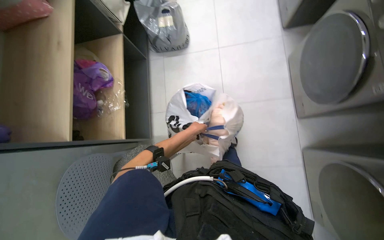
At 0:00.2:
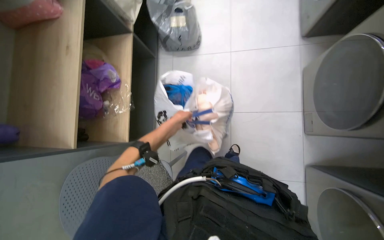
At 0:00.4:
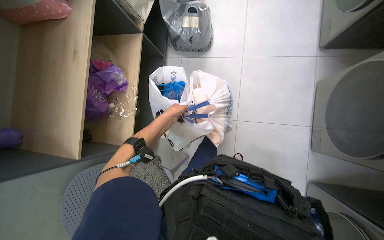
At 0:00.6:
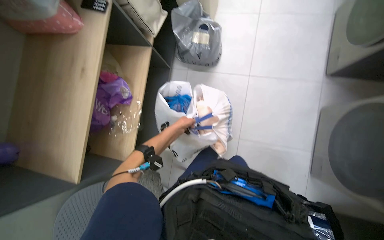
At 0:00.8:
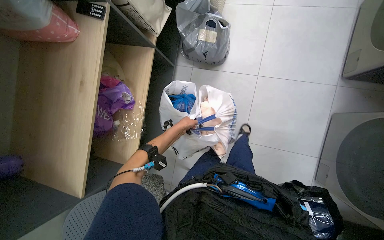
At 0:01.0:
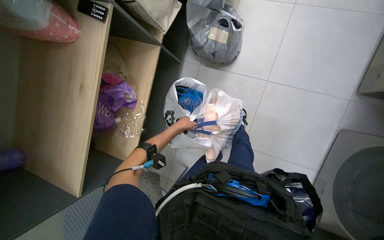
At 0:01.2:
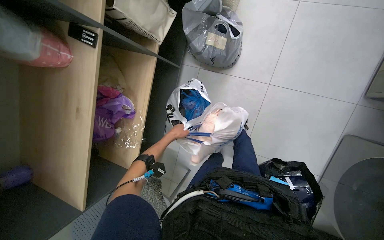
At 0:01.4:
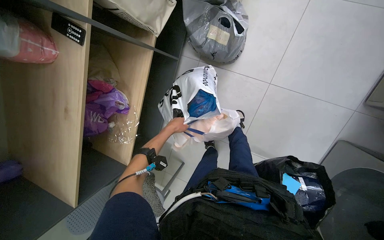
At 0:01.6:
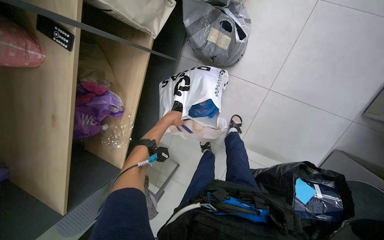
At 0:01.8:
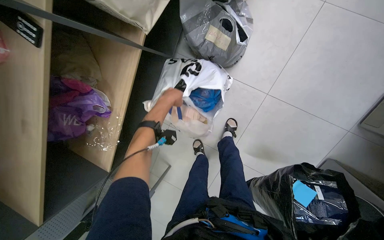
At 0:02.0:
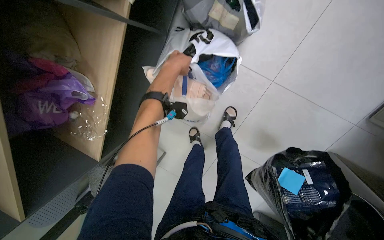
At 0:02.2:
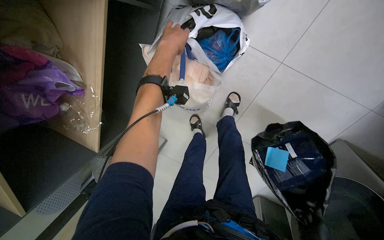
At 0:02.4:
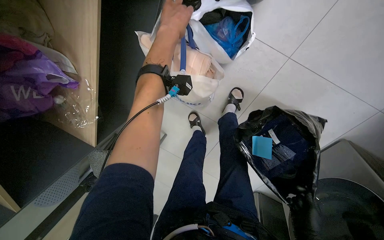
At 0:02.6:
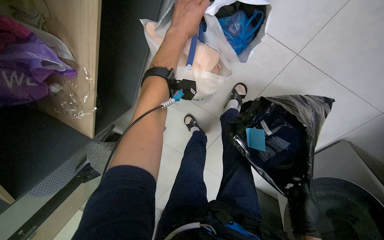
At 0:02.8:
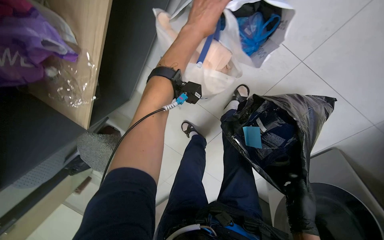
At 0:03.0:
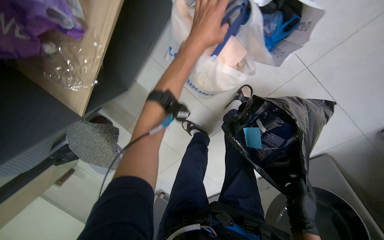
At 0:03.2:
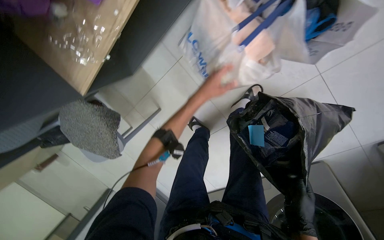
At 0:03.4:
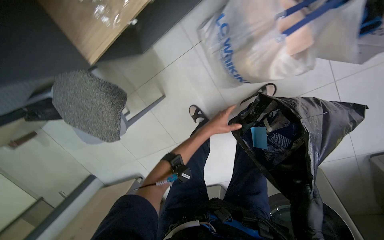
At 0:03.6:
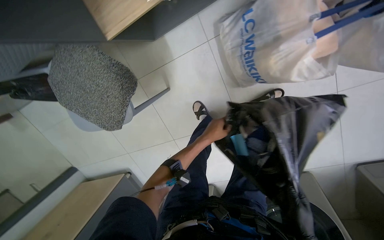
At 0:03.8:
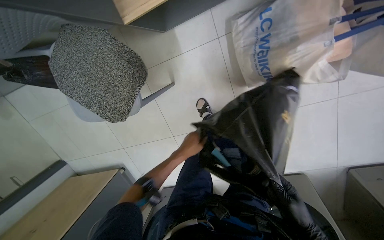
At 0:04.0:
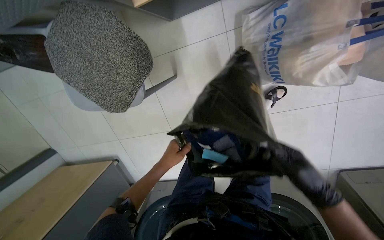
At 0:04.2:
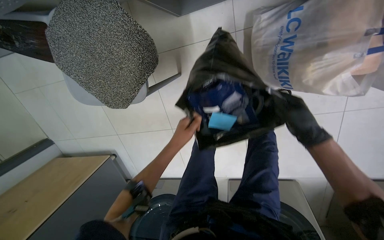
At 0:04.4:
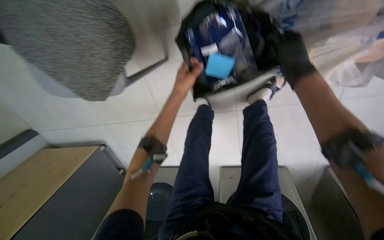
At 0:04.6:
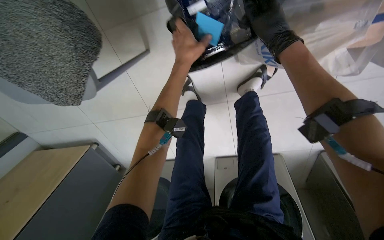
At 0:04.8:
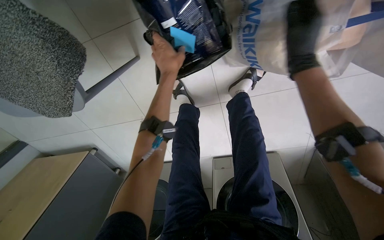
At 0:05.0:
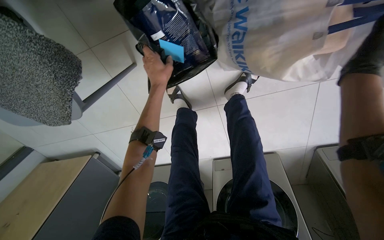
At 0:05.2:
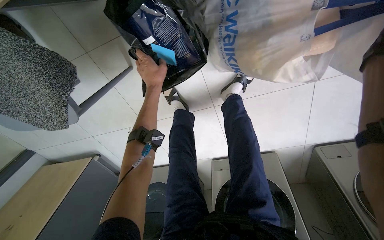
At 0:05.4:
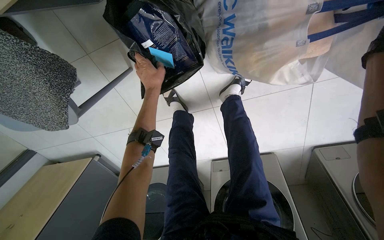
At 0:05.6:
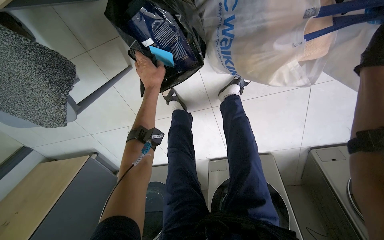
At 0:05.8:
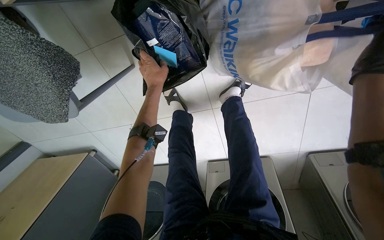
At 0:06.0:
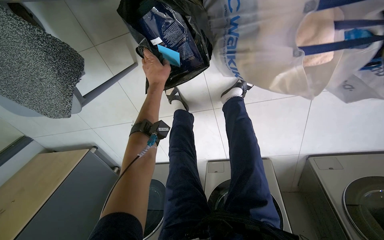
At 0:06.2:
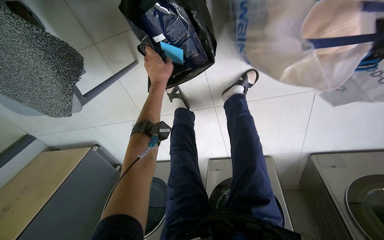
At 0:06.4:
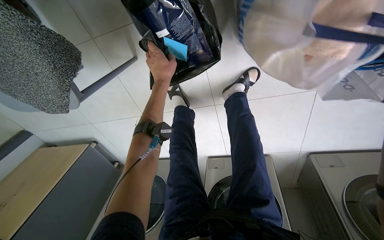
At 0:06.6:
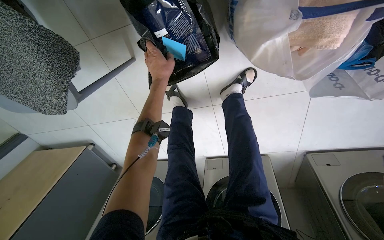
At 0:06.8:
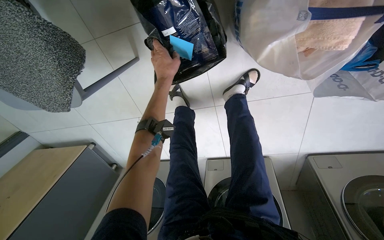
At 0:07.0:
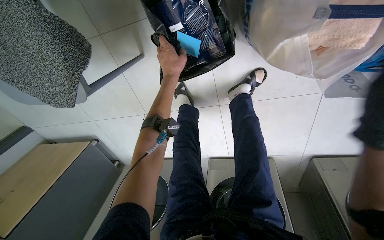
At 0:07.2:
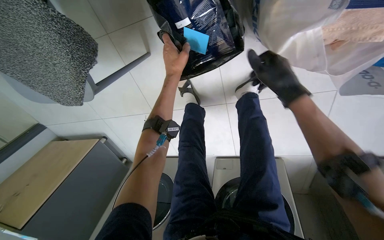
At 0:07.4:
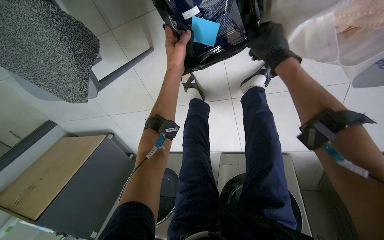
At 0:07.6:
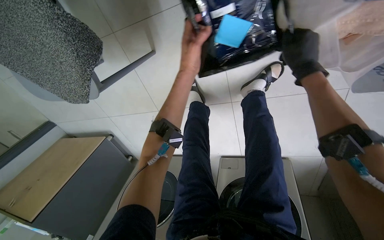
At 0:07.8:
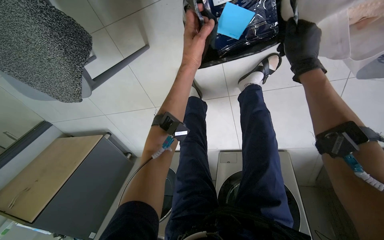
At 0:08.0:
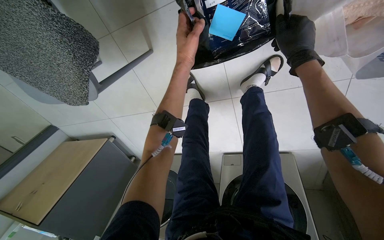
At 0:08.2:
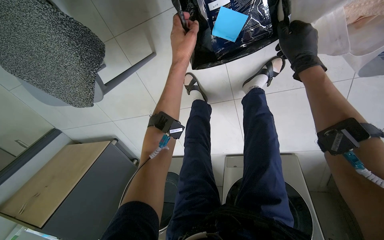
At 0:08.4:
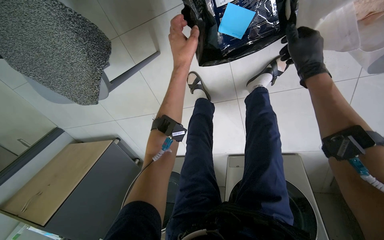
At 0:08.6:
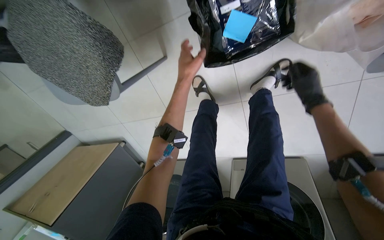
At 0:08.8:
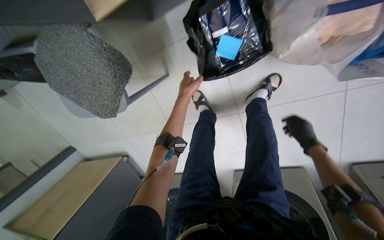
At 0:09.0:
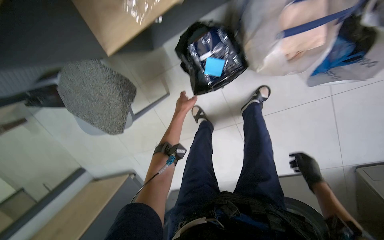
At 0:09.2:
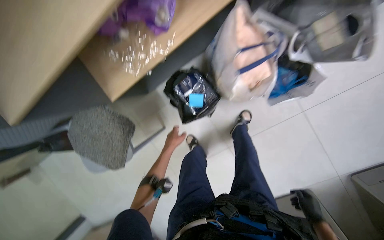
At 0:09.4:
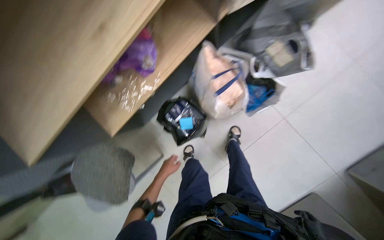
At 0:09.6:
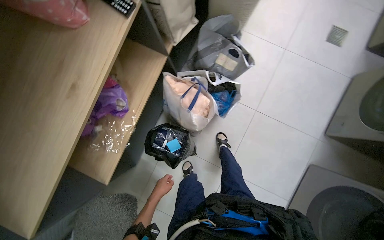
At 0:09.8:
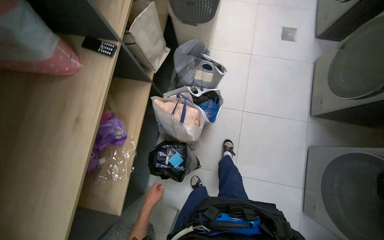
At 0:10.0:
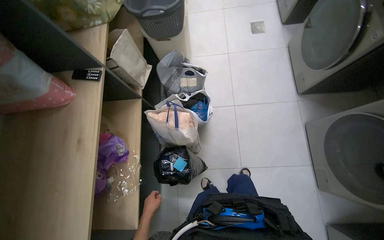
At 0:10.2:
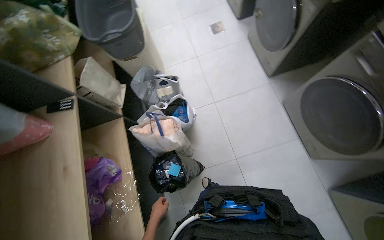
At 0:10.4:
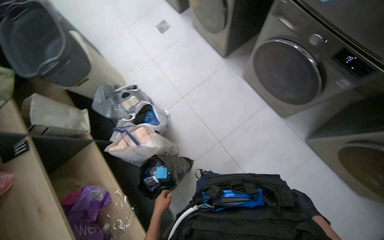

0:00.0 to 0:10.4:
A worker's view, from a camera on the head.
Job: organizing items.
The whole recording: Sorting items into bags. The worker sorts various items and places them into different bags.
0:00.0 to 0:01.4: The wearer moves approximately 70 cm. The view tips downward by roughly 15 degrees.
0:01.4 to 0:03.0: The camera pitches downward, by roughly 25 degrees. The left hand shifts roughly 25 cm up the picture.
0:03.0 to 0:04.4: The camera is carried approximately 50 cm. The camera sweeps to the right, by roughly 20 degrees. Everything in view rotates some 30 degrees clockwise.
0:04.4 to 0:06.0: The left hand is displaced up the picture by approximately 15 cm.
0:07.4 to 0:09.0: The view tilts approximately 20 degrees upward. The left hand moves down the picture, roughly 10 cm. Meanwhile the right hand shifts roughly 40 cm down the picture and to the right.
0:09.0 to 0:10.4: The wearer moves roughly 60 cm. The head rotates some 100 degrees to the right. The camera pitches upward, by about 50 degrees.

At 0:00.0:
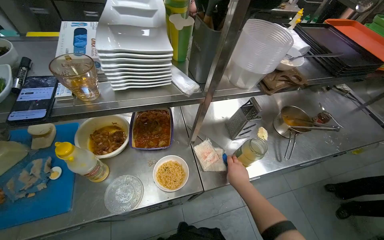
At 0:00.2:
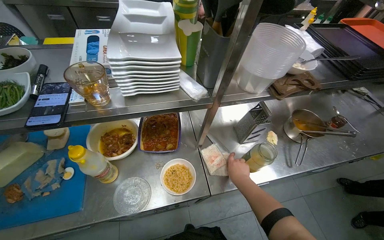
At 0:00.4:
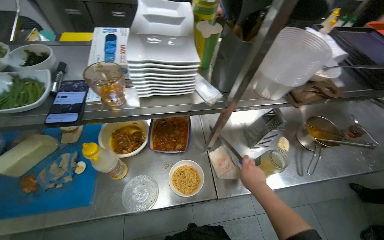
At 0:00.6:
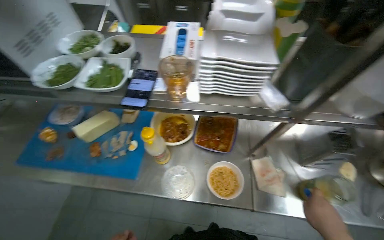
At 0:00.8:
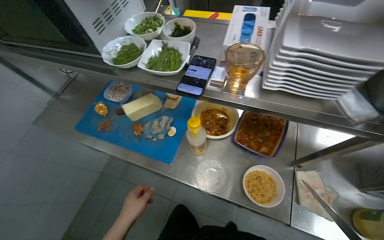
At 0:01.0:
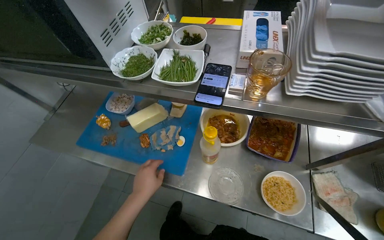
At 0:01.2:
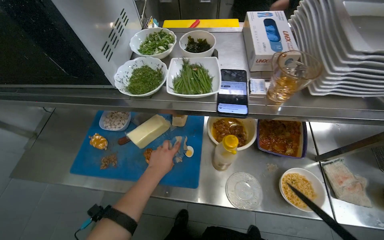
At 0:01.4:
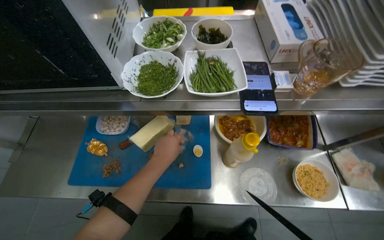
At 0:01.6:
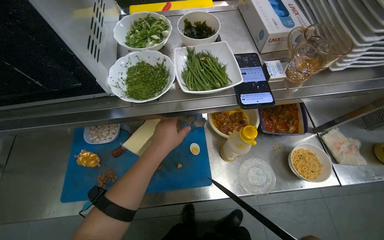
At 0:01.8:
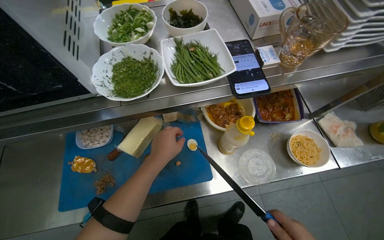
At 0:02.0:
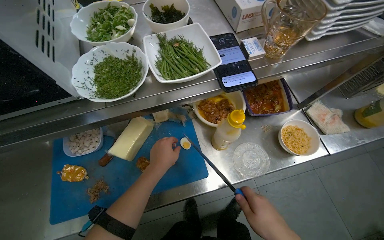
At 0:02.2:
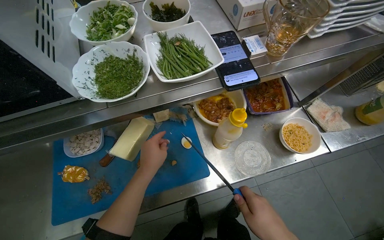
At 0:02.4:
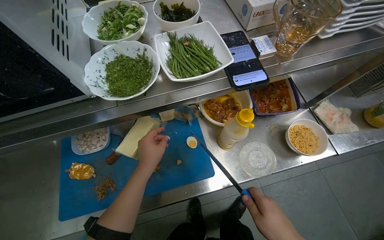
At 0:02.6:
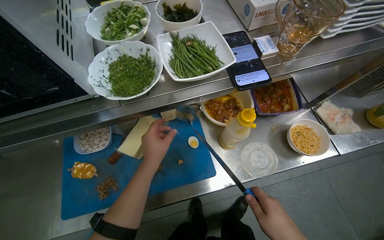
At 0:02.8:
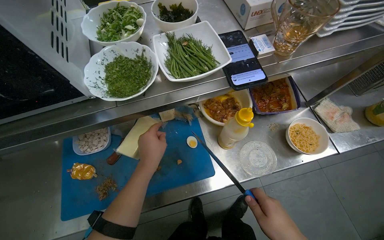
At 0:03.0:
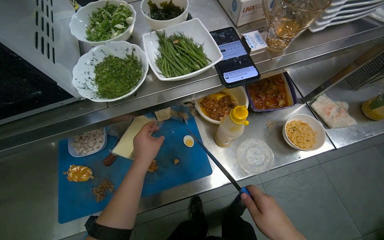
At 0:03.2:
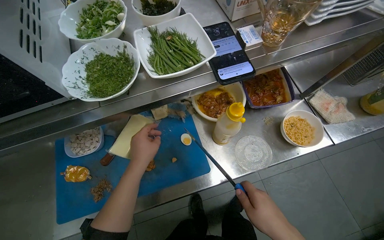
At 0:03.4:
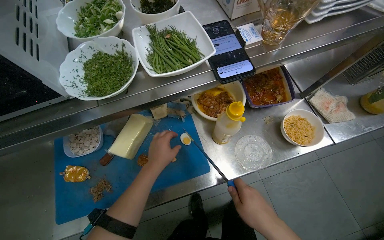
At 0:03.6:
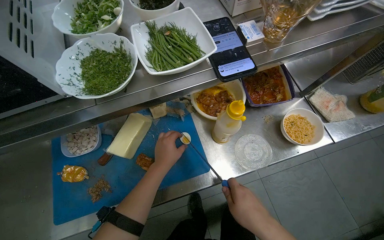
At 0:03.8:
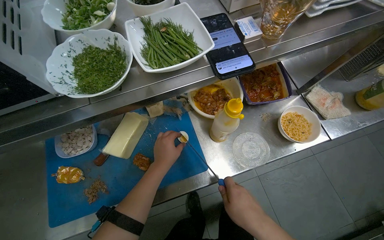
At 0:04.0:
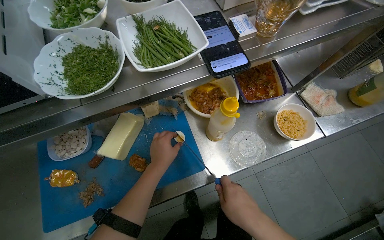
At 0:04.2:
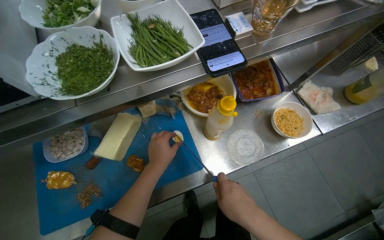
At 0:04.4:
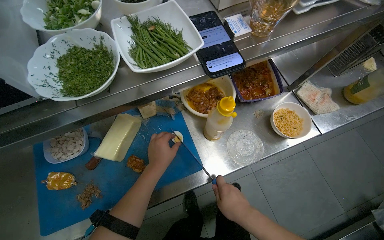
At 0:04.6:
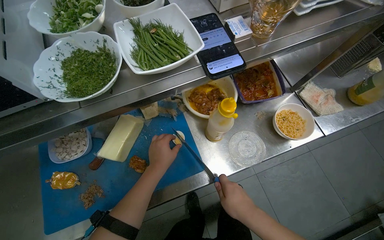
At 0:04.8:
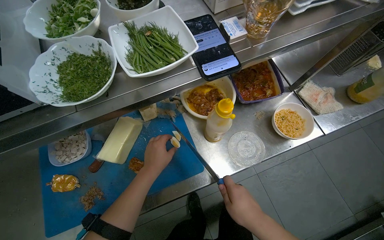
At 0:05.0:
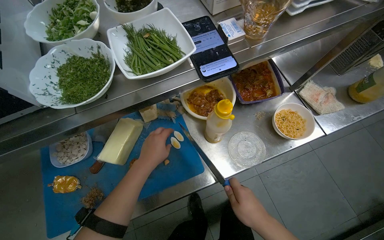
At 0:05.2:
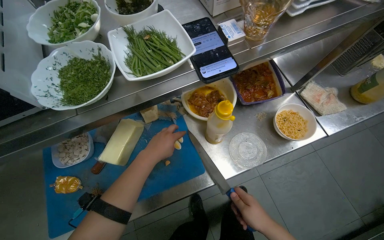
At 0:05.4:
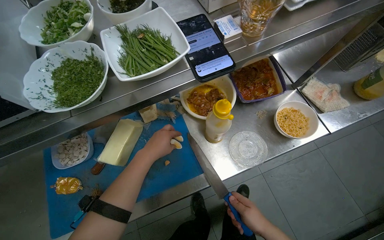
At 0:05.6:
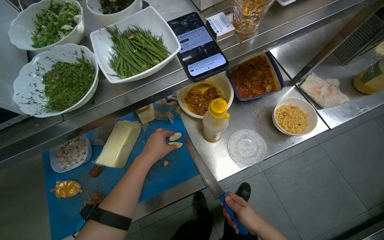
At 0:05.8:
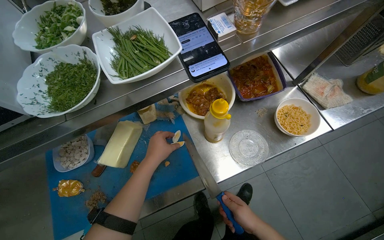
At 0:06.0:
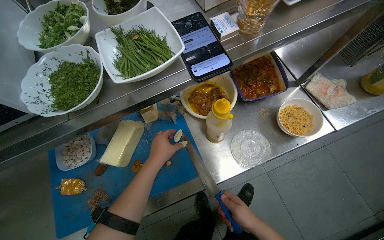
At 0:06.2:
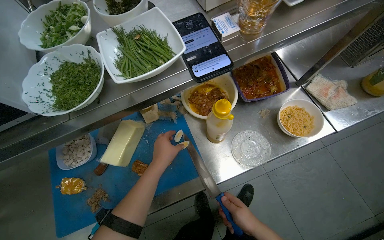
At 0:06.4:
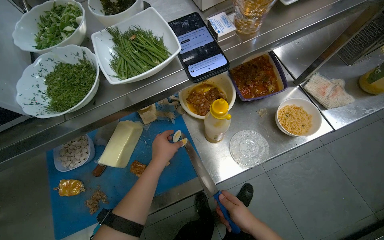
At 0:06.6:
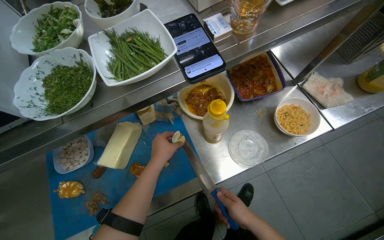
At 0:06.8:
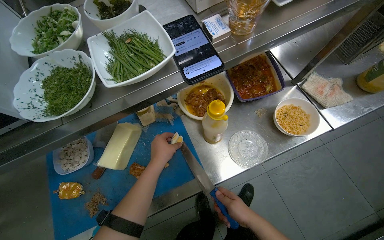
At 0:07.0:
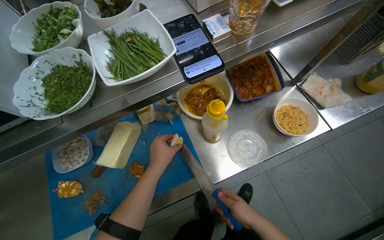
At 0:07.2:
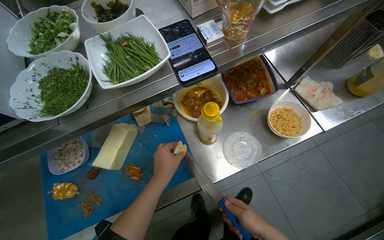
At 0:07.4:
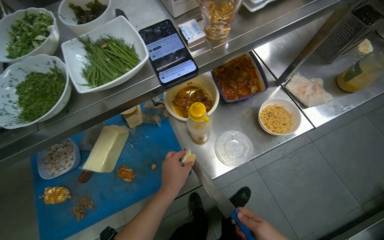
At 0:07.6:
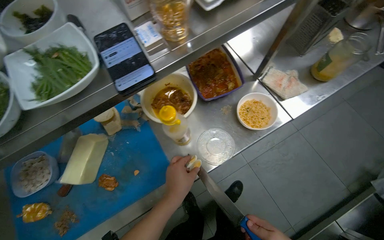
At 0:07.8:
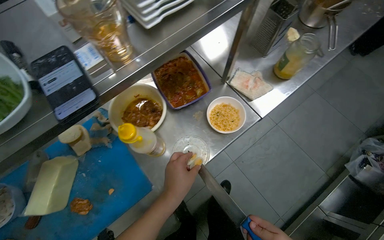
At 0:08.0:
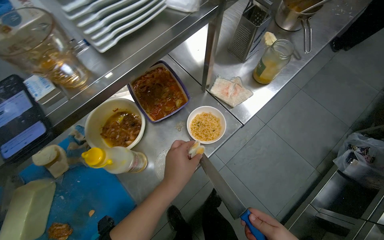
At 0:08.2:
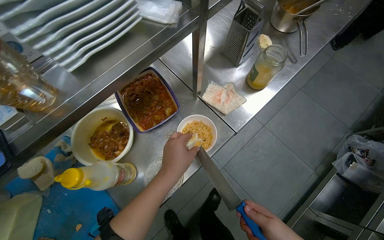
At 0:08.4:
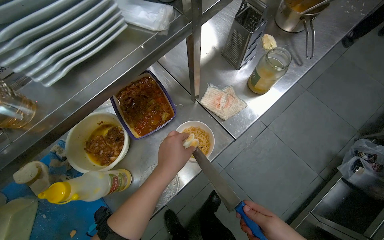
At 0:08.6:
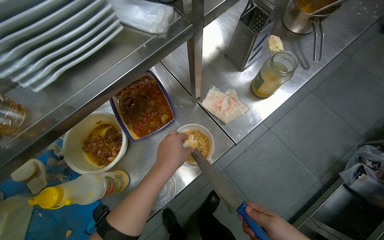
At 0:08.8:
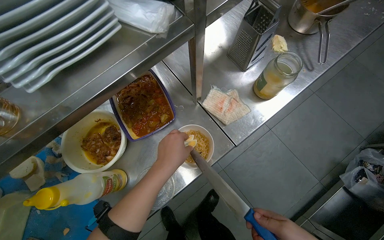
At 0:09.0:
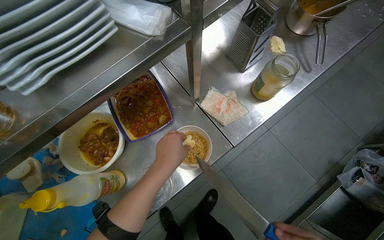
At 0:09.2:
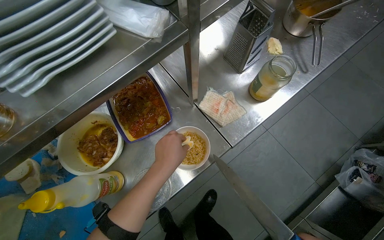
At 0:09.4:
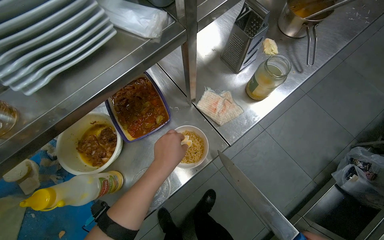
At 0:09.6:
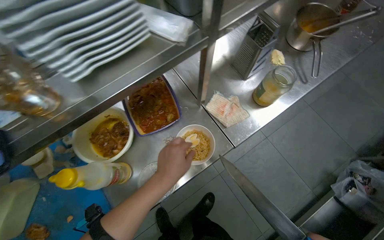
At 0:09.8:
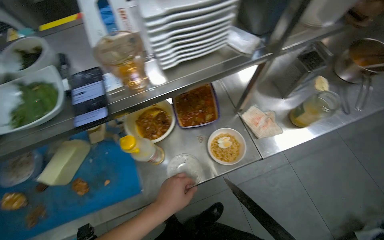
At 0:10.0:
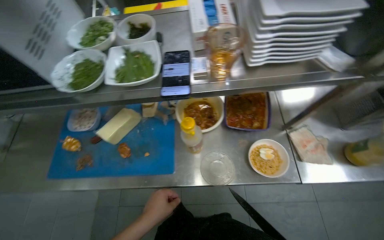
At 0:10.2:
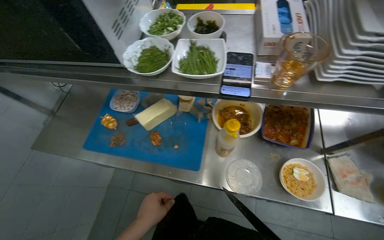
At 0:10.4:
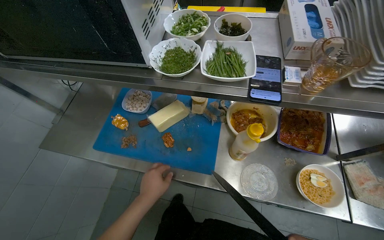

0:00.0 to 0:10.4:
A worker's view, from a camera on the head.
Job: preparing food.
The whole recording: Preparing ingredients for noodle bowl. The worker cuts egg and other ingredients, then adds them to a noodle bowl.
0:00.0 to 0:01.4: The camera is carried about 40 cm. The view swings roughly 20 degrees to the left.
0:07.4 to 0:09.0: The left hand goes approximately 30 cm up the picture.
0:09.0 to 0:10.4: The head travels some 40 cm. The head turns to the left by some 50 degrees.
